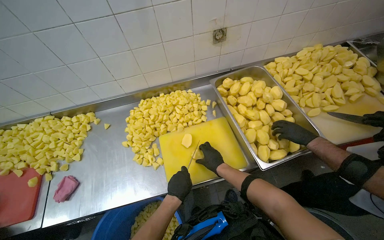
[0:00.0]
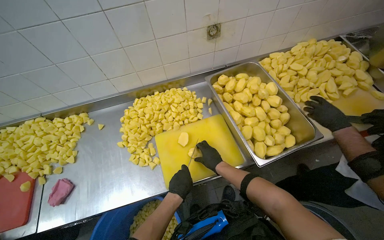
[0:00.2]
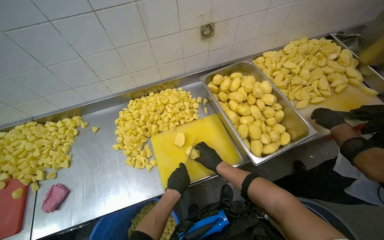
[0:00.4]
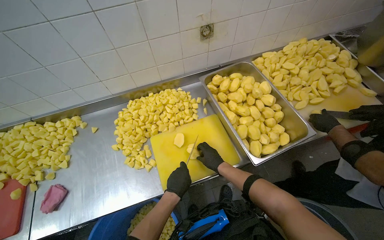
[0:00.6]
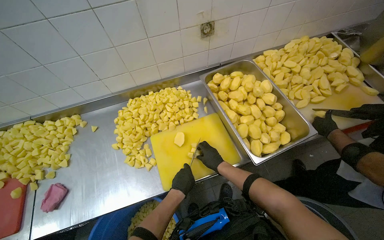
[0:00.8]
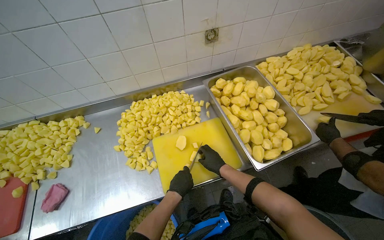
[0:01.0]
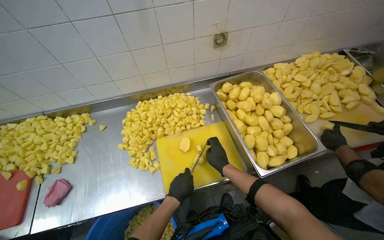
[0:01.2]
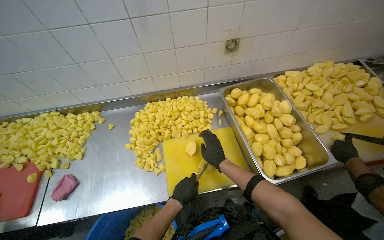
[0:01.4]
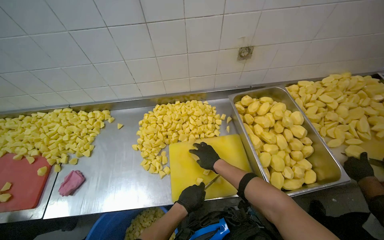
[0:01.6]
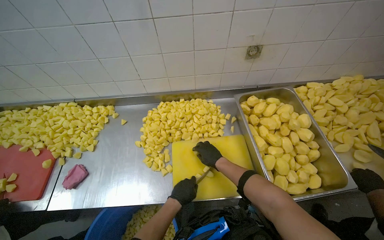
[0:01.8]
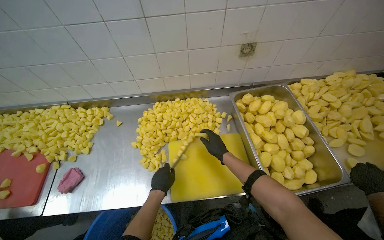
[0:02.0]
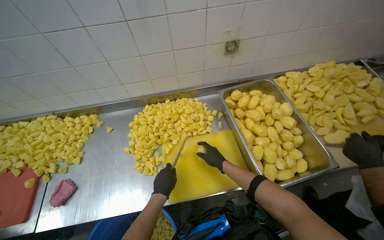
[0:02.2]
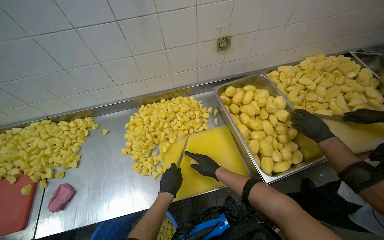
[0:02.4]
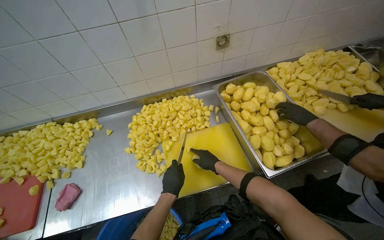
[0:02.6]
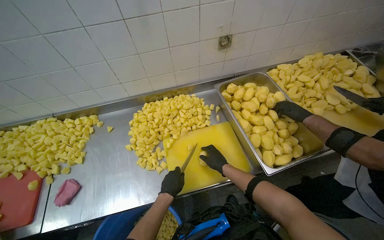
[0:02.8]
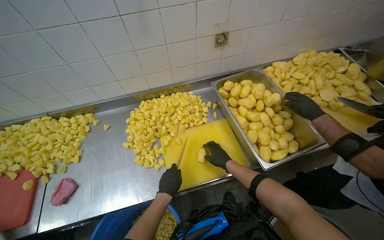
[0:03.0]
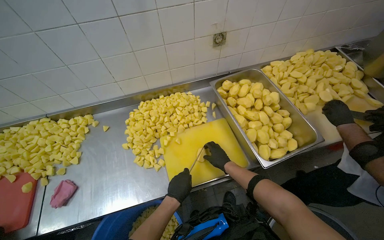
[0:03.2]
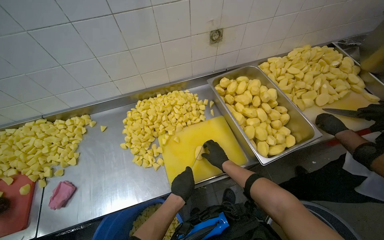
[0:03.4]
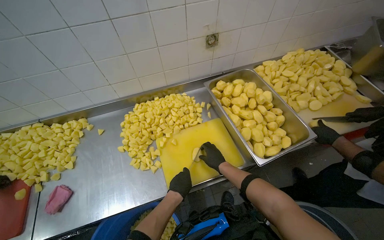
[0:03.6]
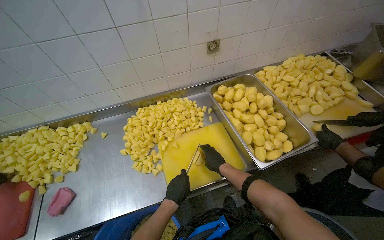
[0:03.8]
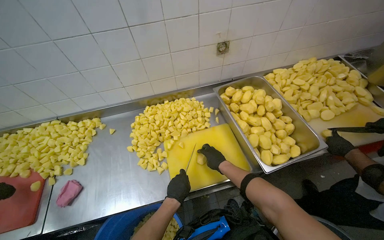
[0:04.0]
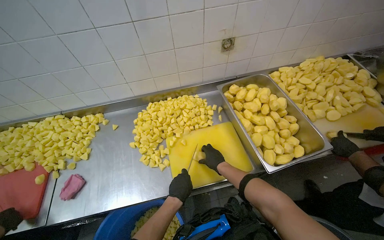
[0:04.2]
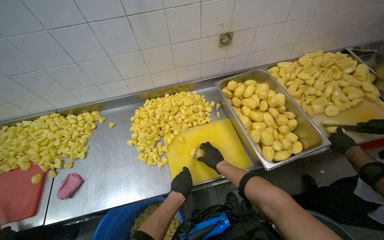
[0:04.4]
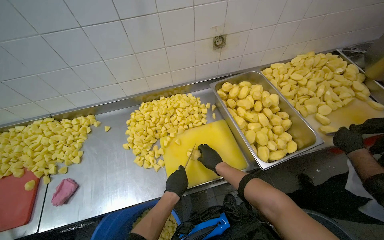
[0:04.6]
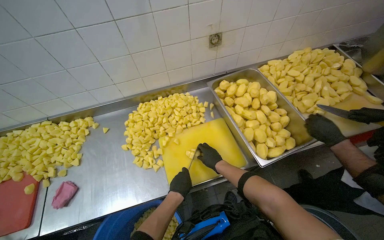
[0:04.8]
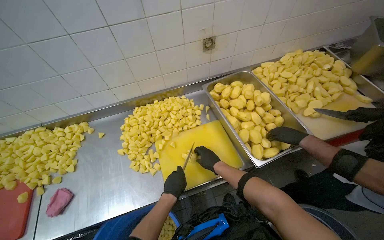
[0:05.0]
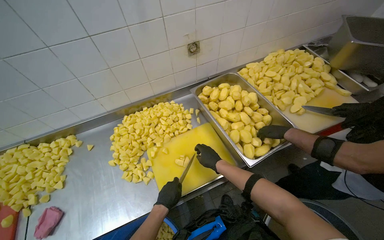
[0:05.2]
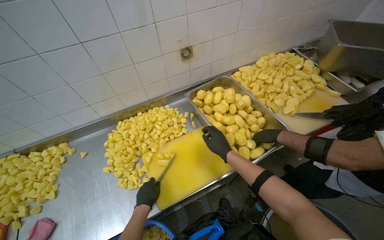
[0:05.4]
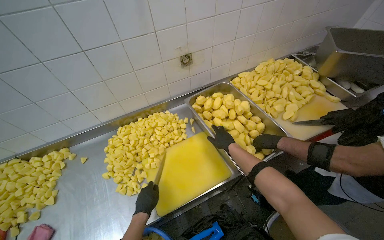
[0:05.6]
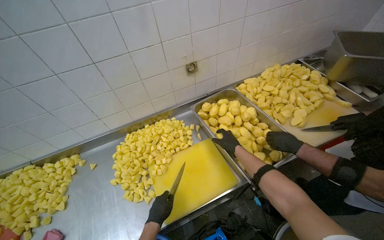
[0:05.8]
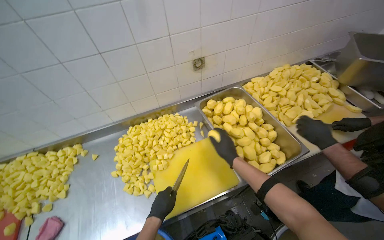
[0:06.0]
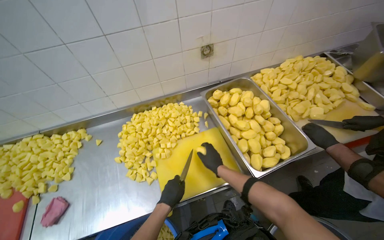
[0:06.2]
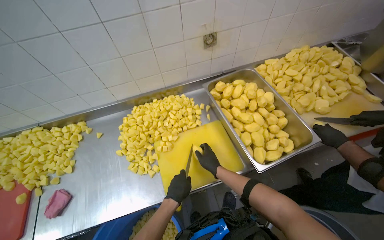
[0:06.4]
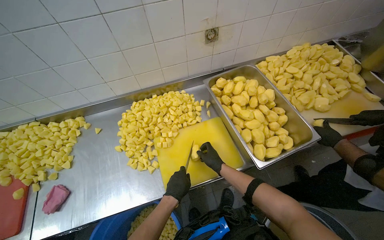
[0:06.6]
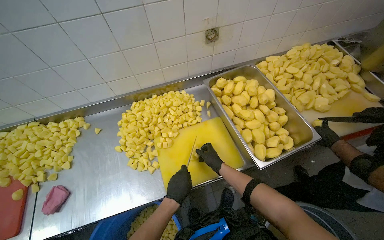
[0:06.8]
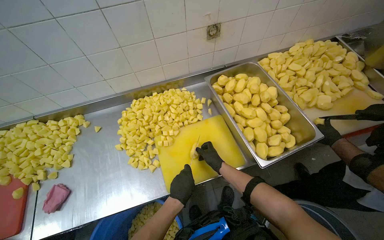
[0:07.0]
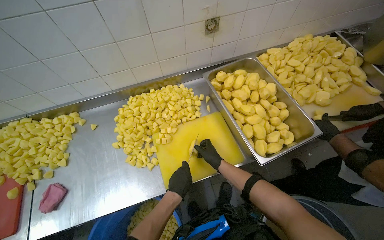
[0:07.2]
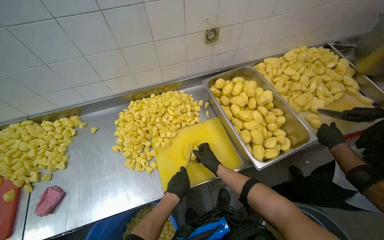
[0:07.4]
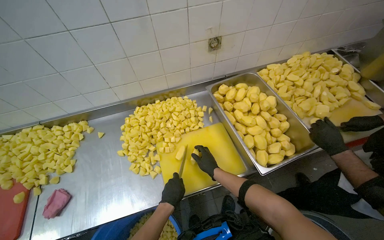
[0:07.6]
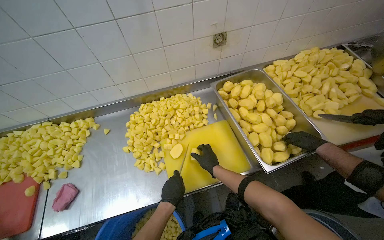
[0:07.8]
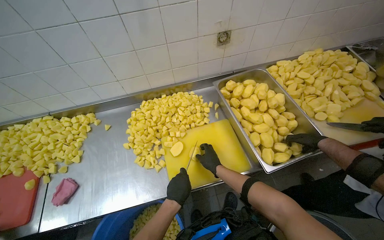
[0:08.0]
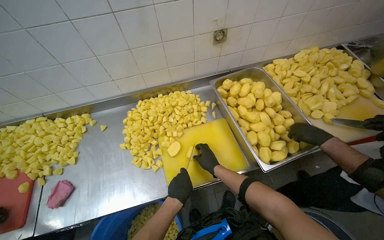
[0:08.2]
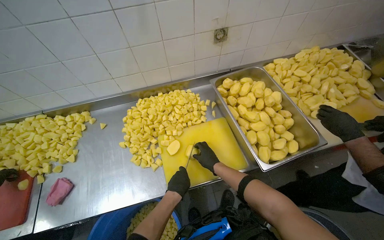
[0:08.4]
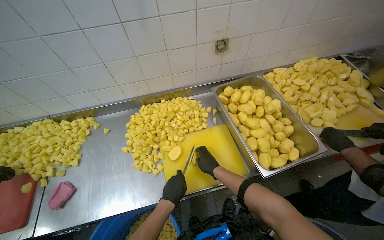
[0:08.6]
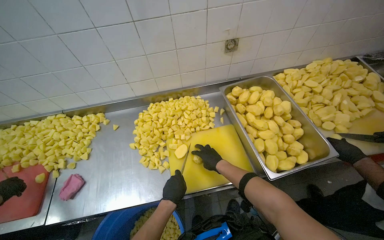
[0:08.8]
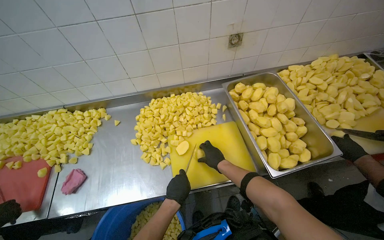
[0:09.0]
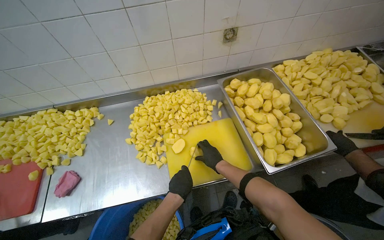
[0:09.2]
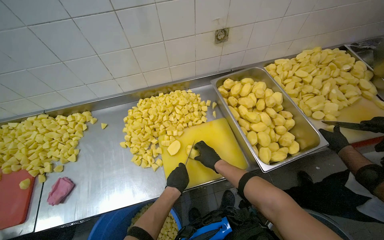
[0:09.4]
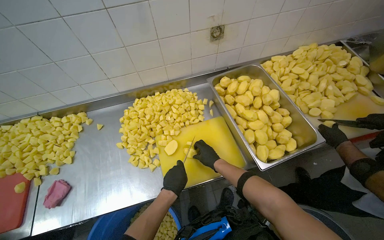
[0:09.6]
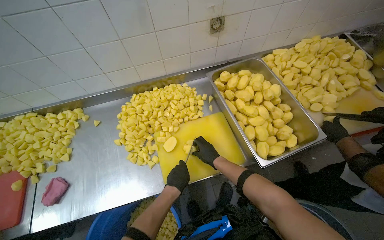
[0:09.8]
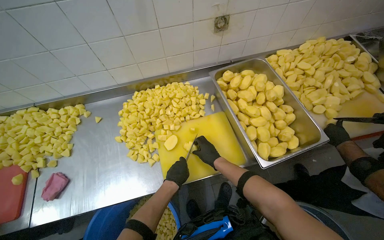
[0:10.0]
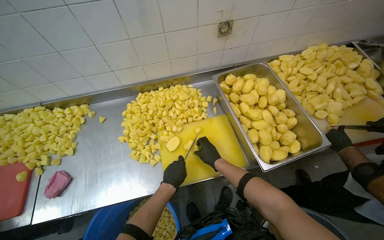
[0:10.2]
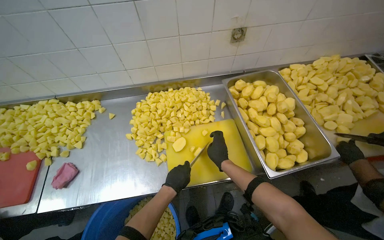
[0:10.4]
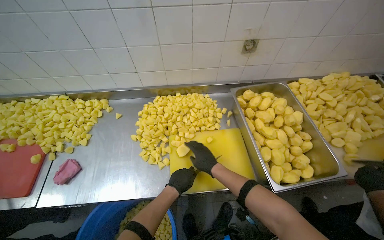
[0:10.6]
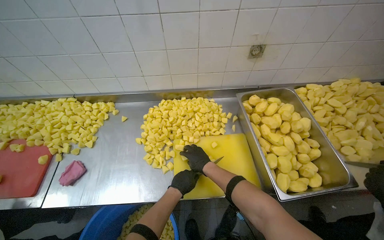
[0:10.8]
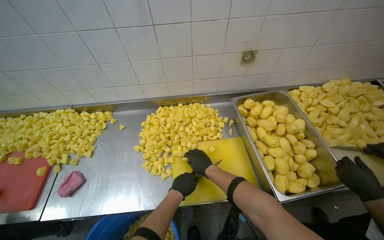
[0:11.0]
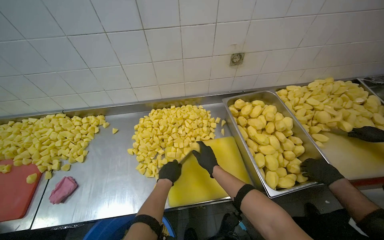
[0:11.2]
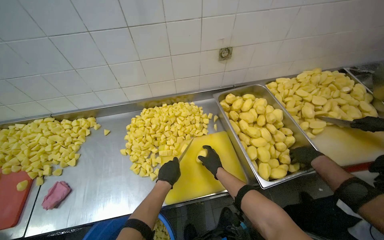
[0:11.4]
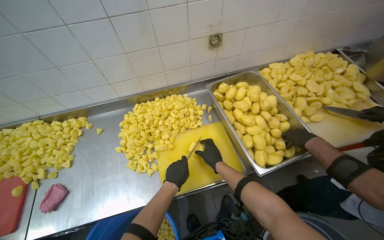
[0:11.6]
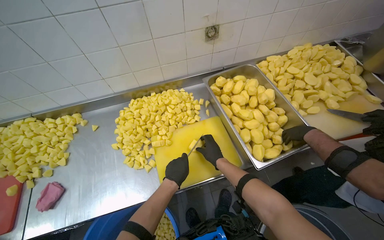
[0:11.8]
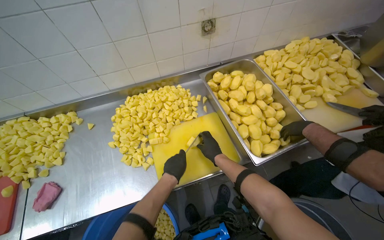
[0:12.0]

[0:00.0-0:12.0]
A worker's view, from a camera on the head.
Job: preparing food.
The whole recording: Cutting peeled potatoes into cubes. The worker continues cutting peeled potatoes into cubes on a yellow cutting board.
0:03.0 to 0:04.4: The hands work in one place, with small movements.
0:04.4 to 0:06.0: The right hand swings nearer and farther, roughly 10 cm each way, with 2 reversals.
0:06.0 to 0:07.6: The right hand travels down the picture and farther from the camera by some 15 cm.
0:07.6 to 0:10.4: The hands stay close to where they were, moving slightly.

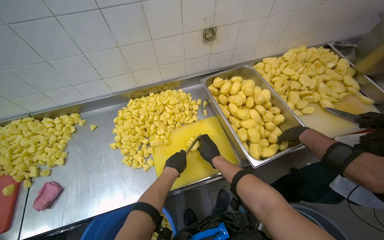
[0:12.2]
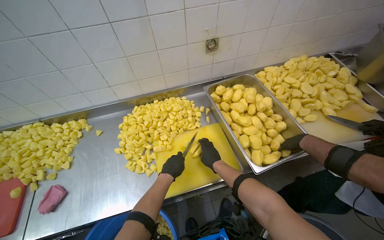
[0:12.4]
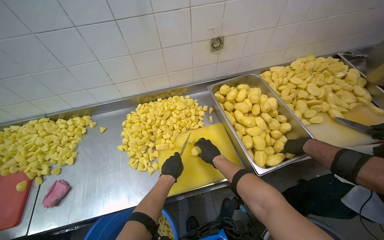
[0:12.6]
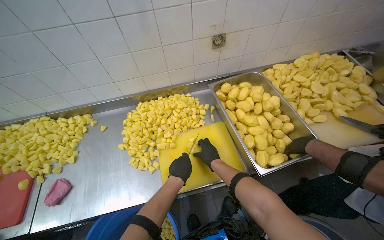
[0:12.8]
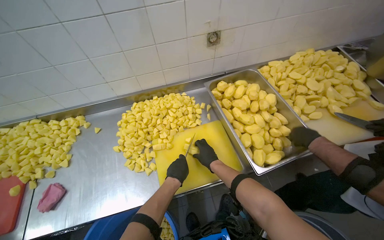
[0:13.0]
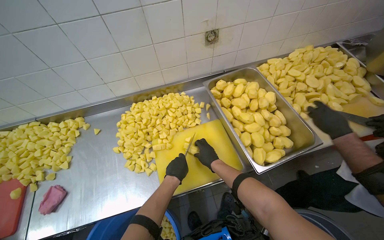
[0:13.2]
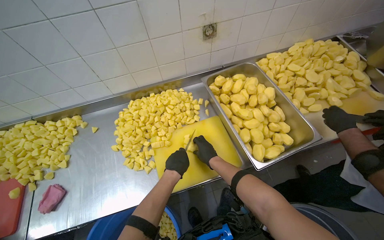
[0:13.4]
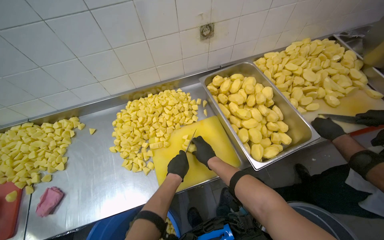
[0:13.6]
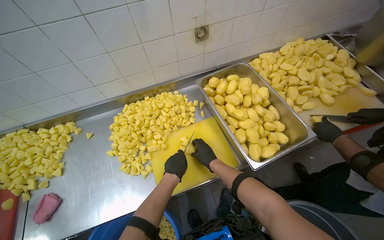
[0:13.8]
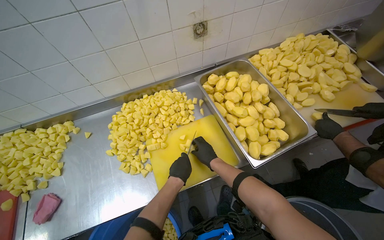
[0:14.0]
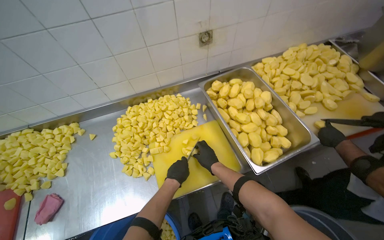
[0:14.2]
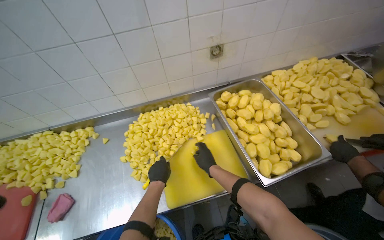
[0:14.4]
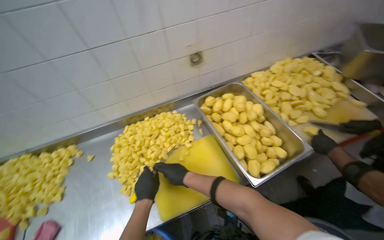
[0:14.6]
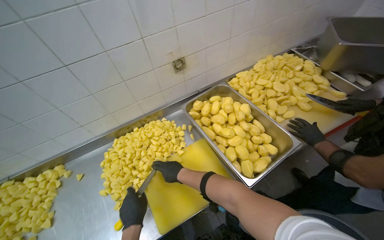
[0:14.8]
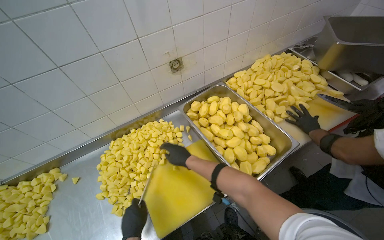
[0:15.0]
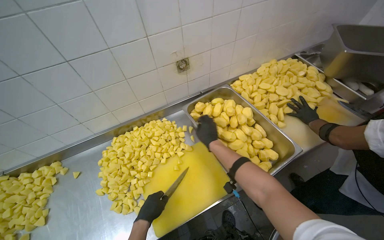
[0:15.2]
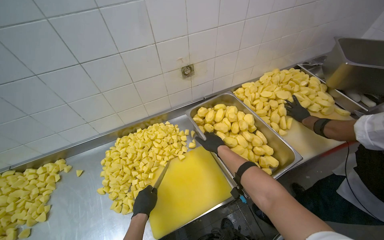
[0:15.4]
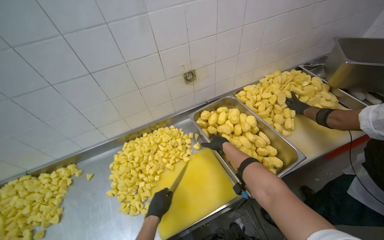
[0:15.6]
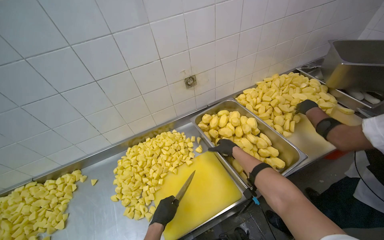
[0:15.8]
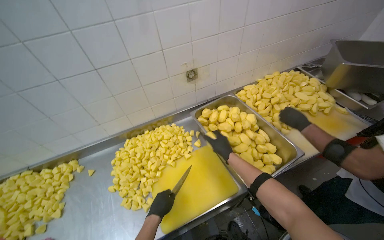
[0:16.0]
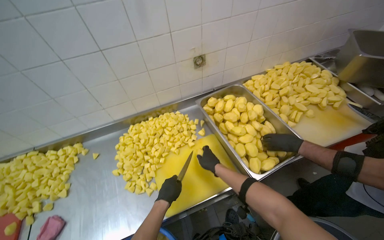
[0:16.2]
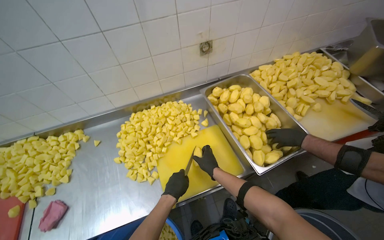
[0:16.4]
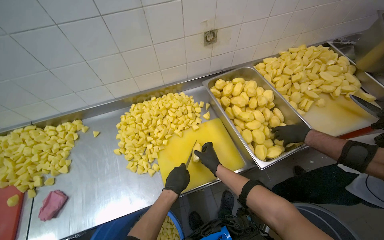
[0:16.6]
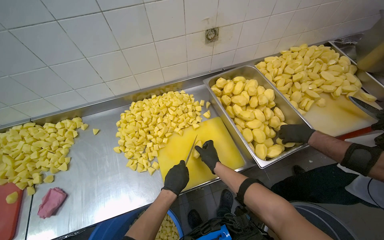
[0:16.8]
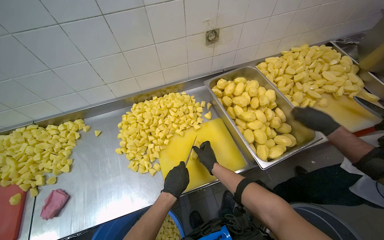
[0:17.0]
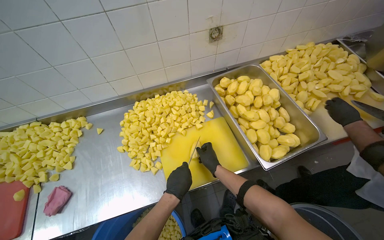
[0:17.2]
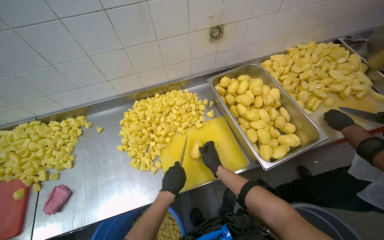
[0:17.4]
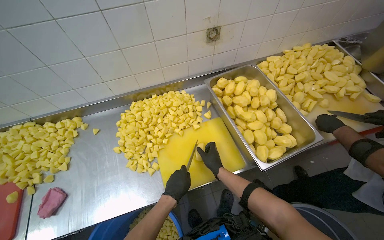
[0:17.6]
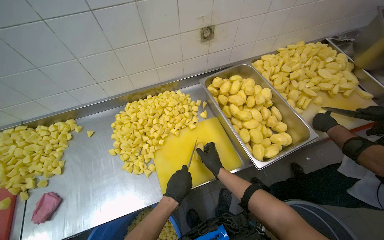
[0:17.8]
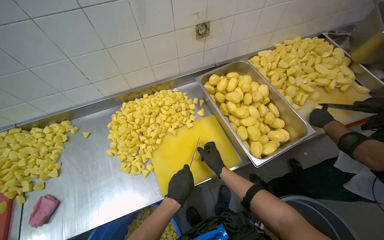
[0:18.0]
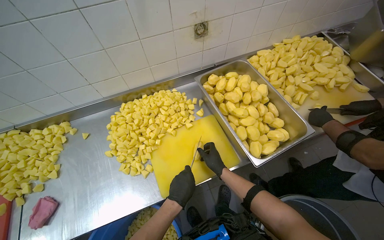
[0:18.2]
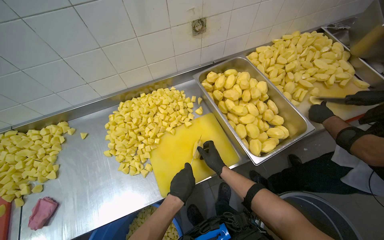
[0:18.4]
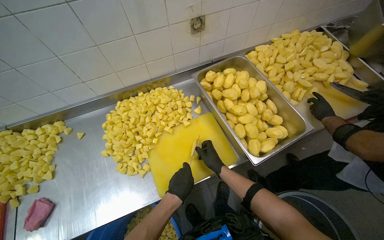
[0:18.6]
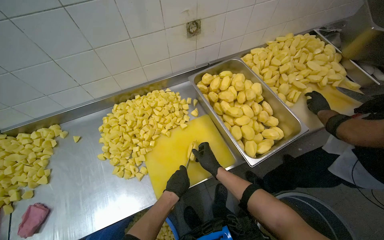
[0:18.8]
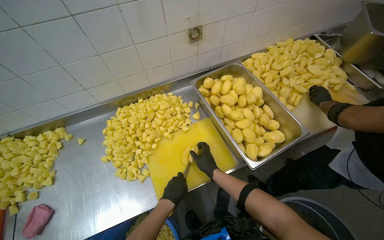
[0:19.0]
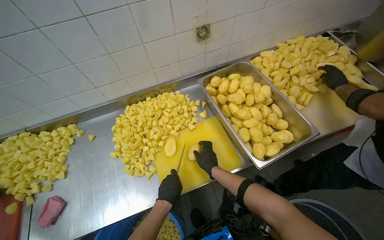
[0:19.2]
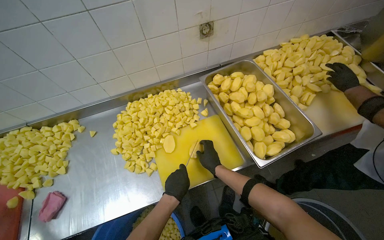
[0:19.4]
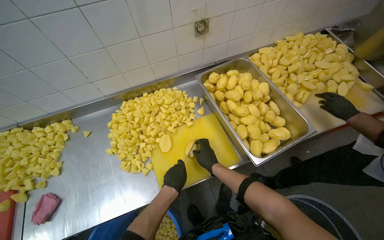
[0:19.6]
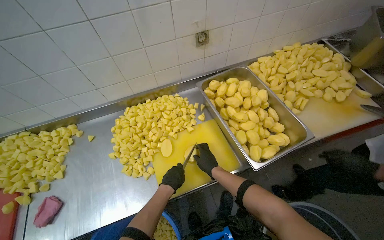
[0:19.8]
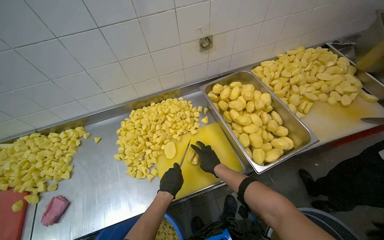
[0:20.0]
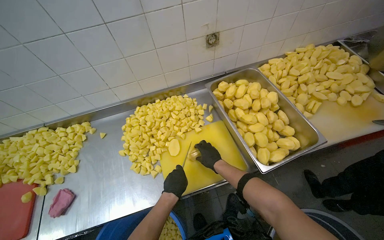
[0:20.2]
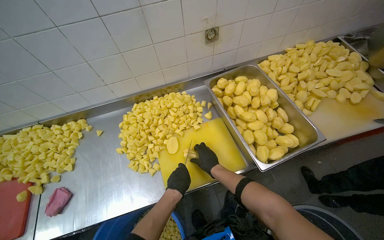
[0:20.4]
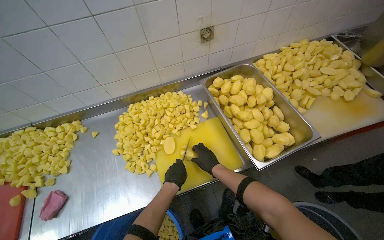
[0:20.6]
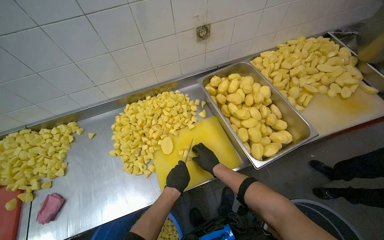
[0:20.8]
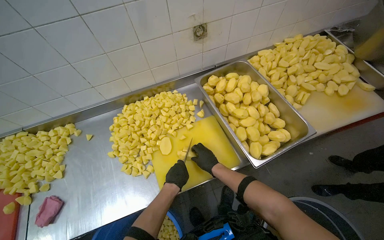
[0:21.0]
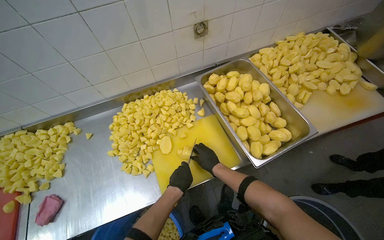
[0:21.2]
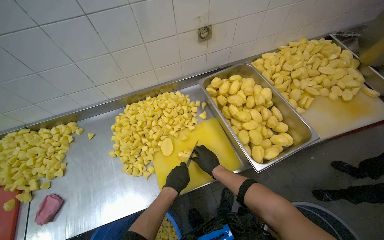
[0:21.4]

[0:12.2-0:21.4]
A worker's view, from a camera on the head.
Job: preparing food.
The whole recording: Cutting peeled potatoes into cubes. The worker continues cutting peeled potatoes into cubes on a yellow cutting board.
0:12.2 to 0:13.8: The hands stay close to where they were, moving slightly.
0:13.8 to 0:15.2: The right hand travels up the picture by approximately 20 cm, and moves approximately 10 cm to the left and comes back.
0:15.2 to 0:16.8: The right hand heads down the picture, covering roughly 20 cm.
0:16.8 to 0:21.4: The hands stay close to where they were, moving slightly.
